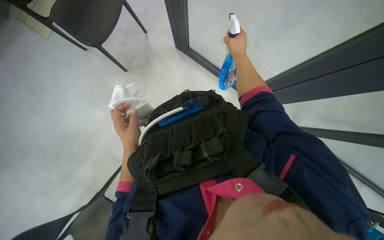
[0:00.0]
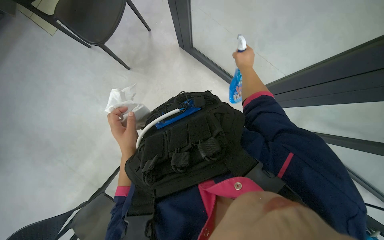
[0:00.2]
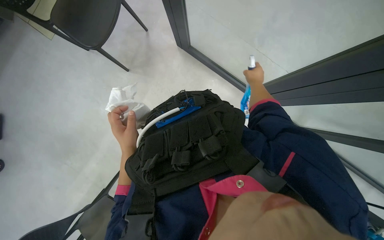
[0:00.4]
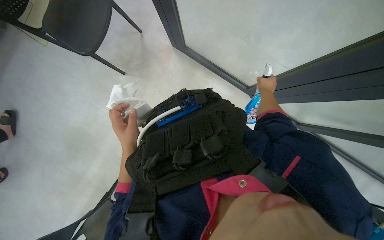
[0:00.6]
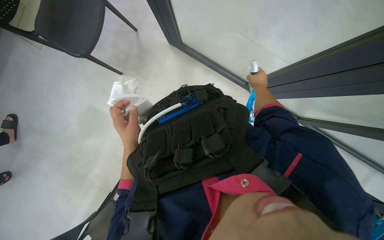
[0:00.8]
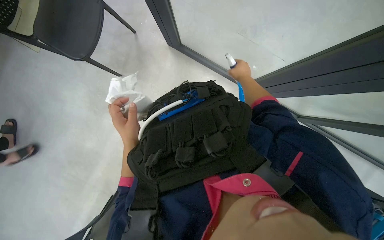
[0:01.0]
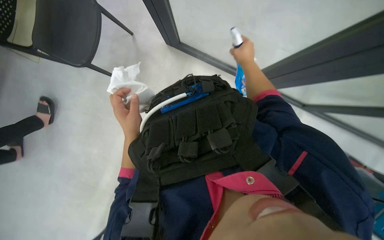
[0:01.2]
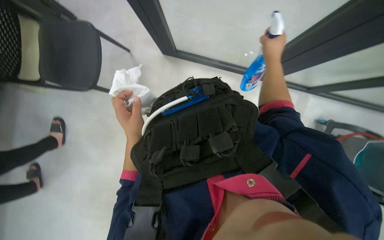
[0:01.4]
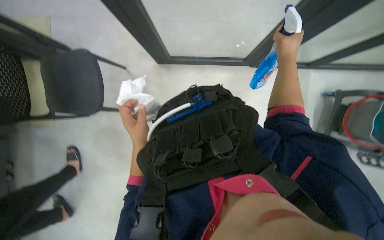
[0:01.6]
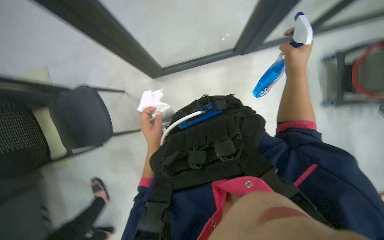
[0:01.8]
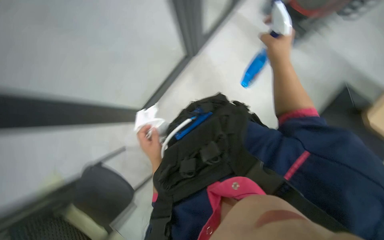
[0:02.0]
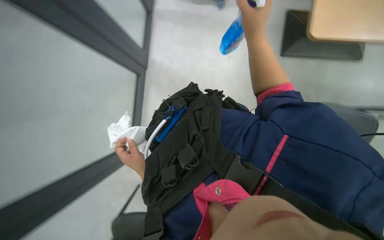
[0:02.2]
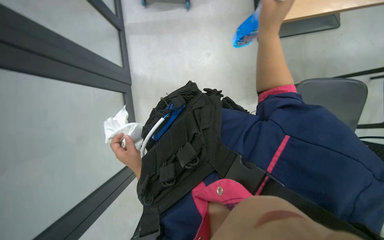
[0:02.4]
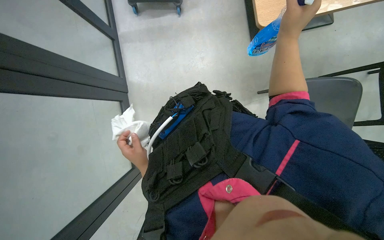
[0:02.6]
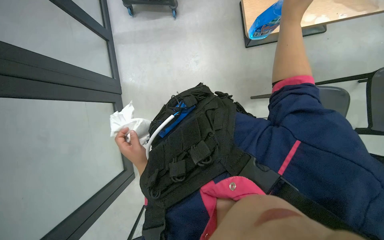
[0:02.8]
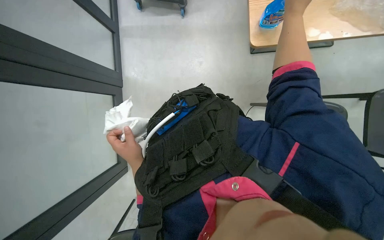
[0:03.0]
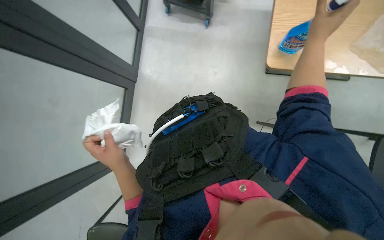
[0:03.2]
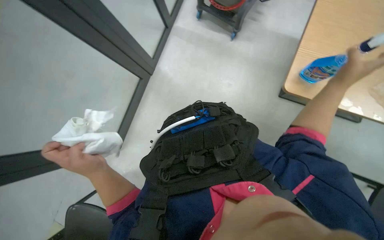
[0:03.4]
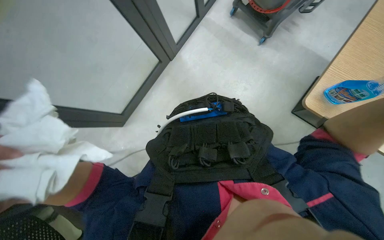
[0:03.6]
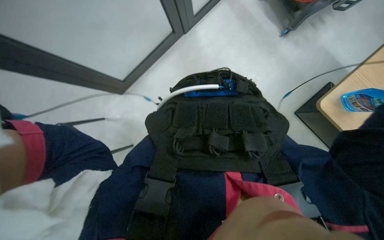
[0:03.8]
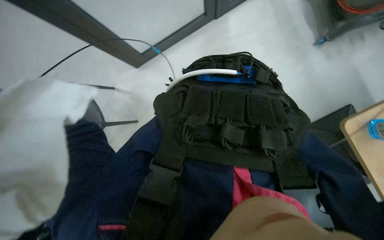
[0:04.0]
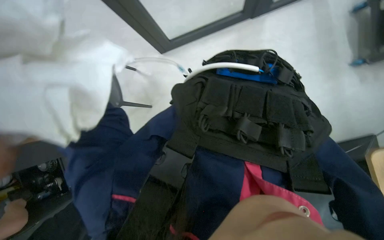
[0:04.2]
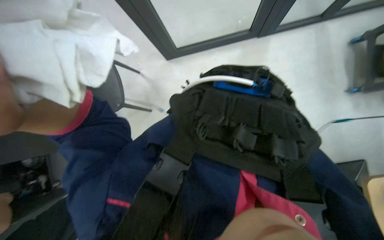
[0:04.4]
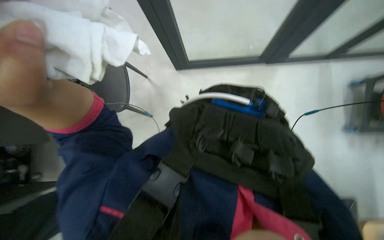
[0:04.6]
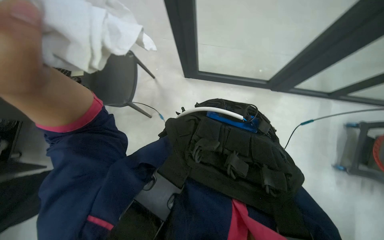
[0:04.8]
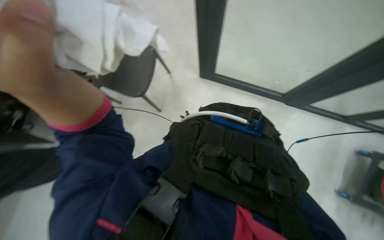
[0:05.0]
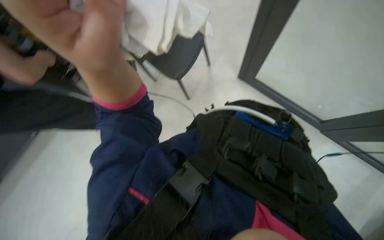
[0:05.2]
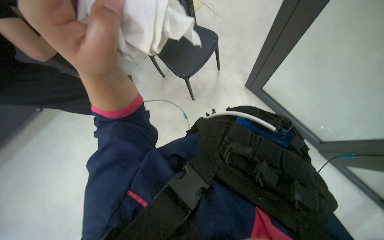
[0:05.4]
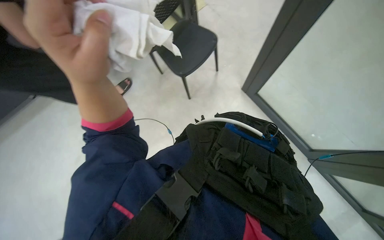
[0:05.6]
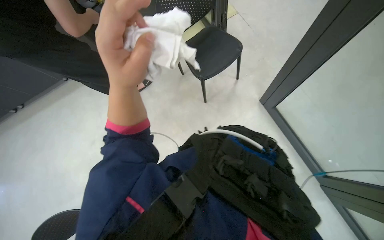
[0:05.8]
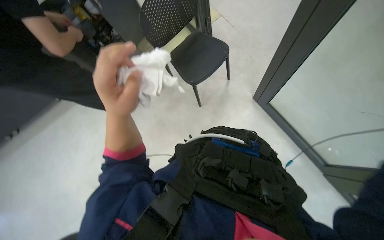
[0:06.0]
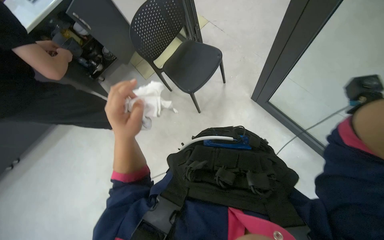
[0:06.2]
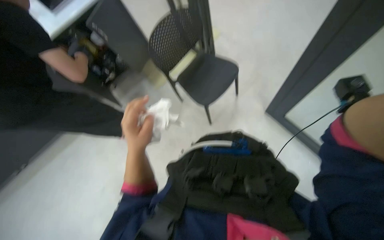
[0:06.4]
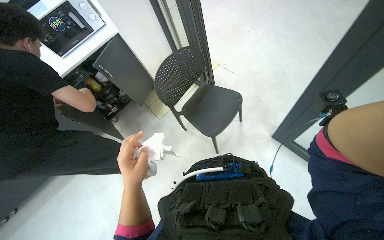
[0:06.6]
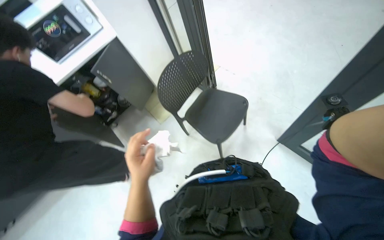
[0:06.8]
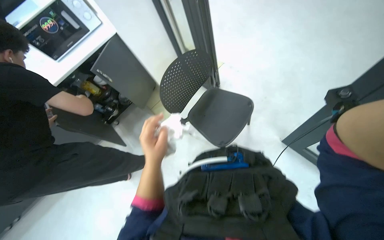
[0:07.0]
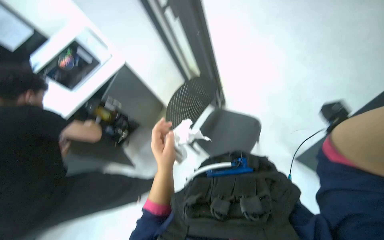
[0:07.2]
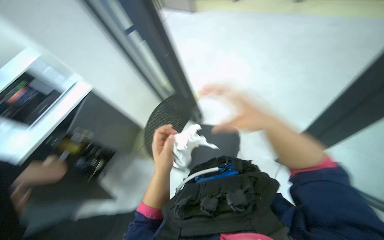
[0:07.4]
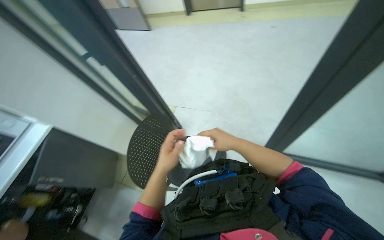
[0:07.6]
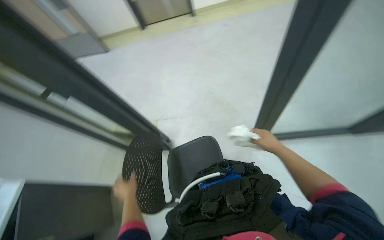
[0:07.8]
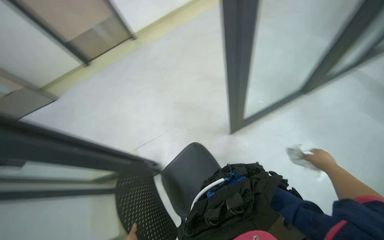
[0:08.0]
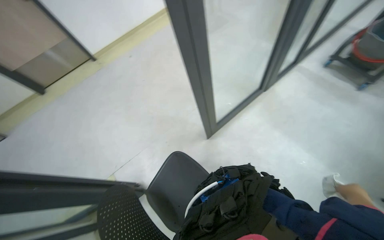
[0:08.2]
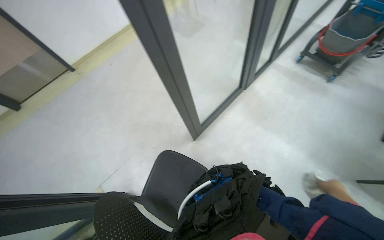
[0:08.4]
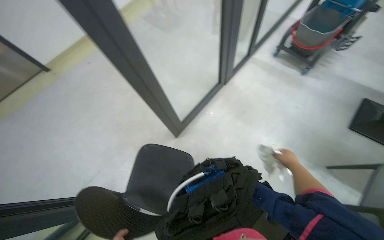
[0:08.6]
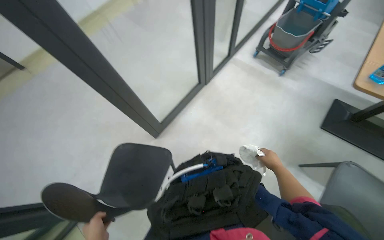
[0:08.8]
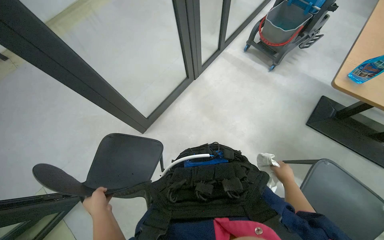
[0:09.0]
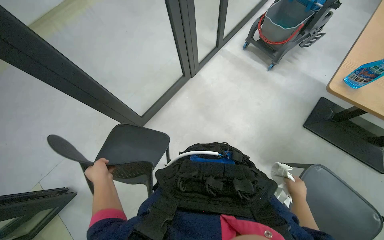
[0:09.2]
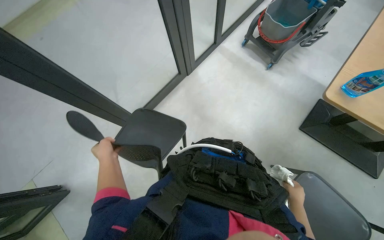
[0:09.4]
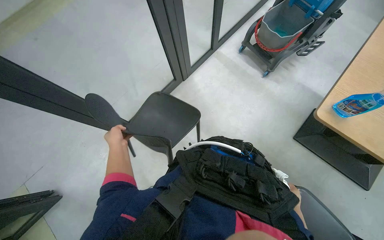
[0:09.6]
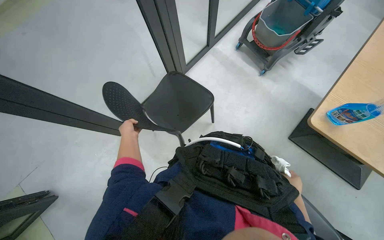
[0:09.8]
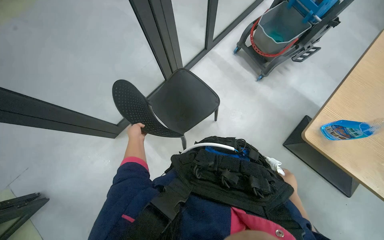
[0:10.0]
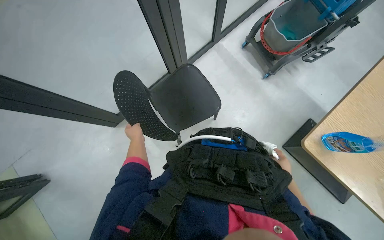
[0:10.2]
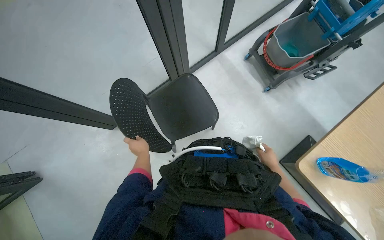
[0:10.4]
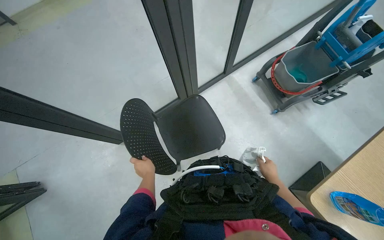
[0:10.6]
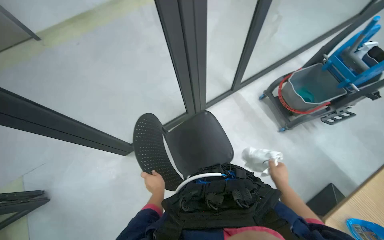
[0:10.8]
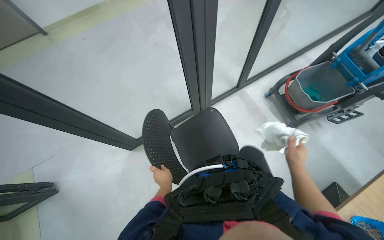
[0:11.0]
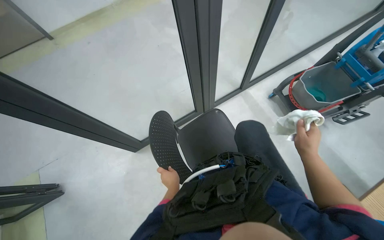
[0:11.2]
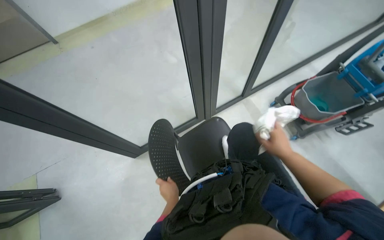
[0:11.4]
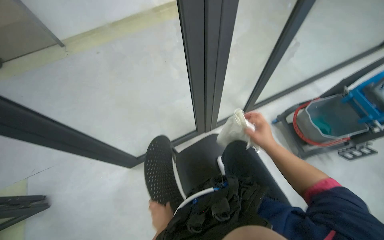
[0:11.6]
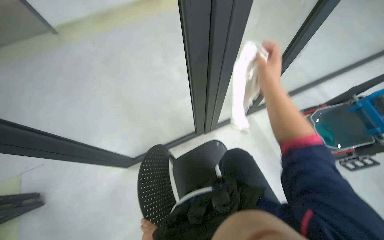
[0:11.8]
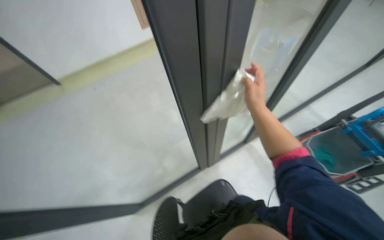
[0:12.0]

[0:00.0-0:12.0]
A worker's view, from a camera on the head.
Job: cleaning windows.
The whole recording: Cleaning glass partition. The worker wrings a cloth, then uses it and a spray bottle to clean the glass partition and nearby chairs.
0.0 to 1.6 s: The right hand is displaced to the right by roughly 10 cm, and travels farther from the camera and back again, approximately 15 cm each way.
1.6 to 3.0 s: The scene turns approximately 55 degrees counterclockwise in the picture.
3.0 to 4.4 s: Everything in view rotates approximately 65 degrees clockwise.
4.4 to 6.0 s: The view tilts approximately 25 degrees upward.
6.0 to 7.6 s: The head rotates about 30 degrees to the right. The wearer looks about 30 degrees further upward.
7.6 to 9.0 s: The wearer's head swings about 75 degrees to the right.
9.0 to 10.4 s: The wearer moves roughly 50 cm.
10.4 to 12.0 s: The right hand travels up the picture by about 70 cm.

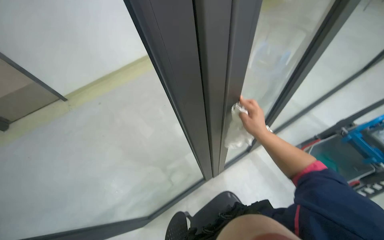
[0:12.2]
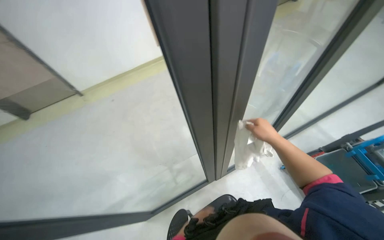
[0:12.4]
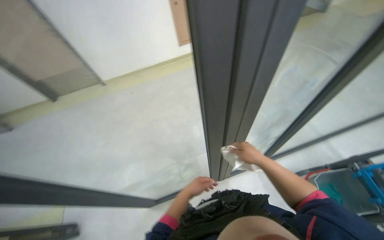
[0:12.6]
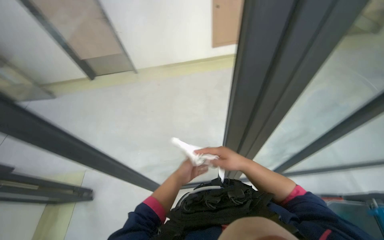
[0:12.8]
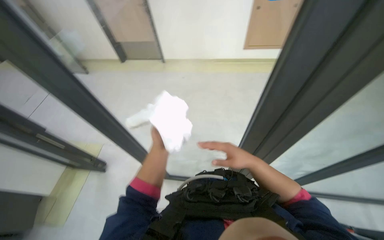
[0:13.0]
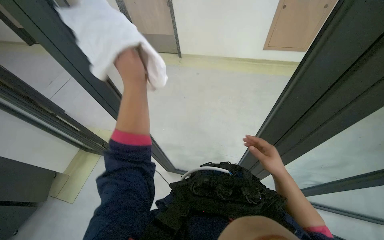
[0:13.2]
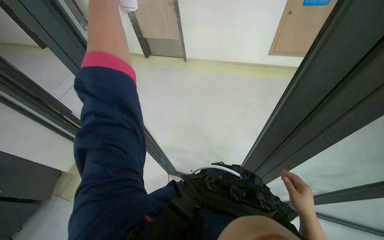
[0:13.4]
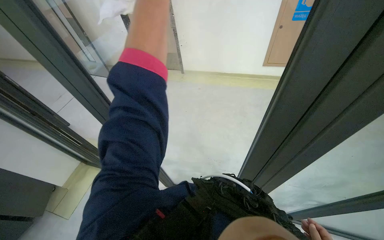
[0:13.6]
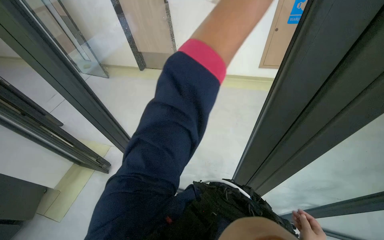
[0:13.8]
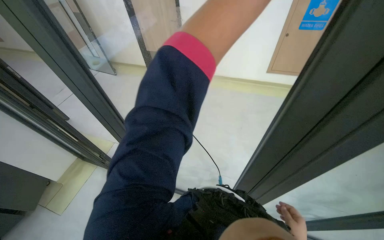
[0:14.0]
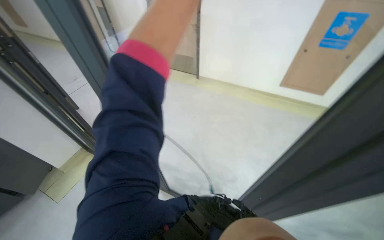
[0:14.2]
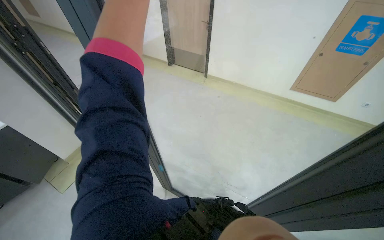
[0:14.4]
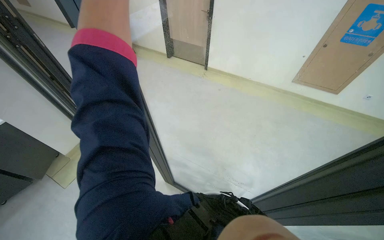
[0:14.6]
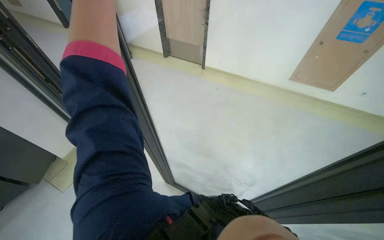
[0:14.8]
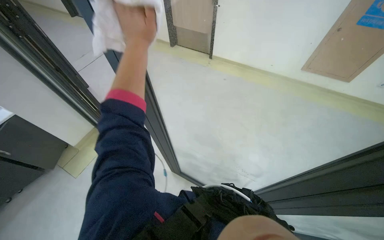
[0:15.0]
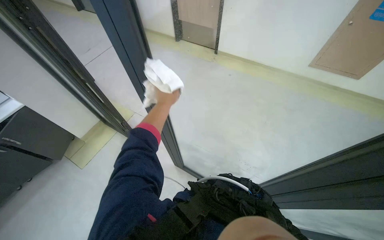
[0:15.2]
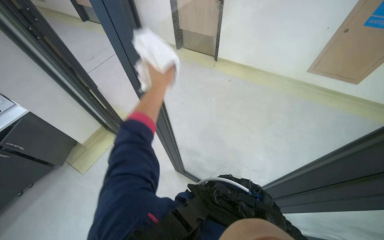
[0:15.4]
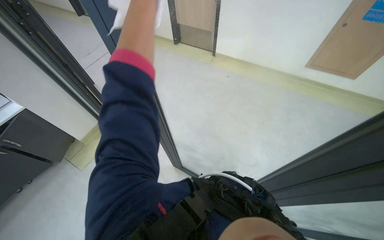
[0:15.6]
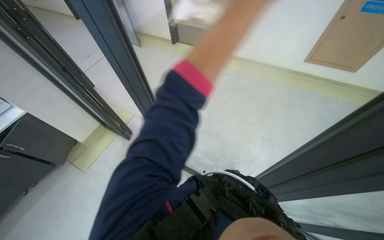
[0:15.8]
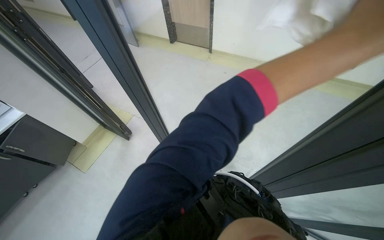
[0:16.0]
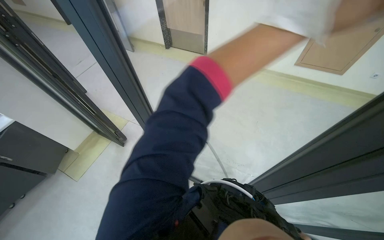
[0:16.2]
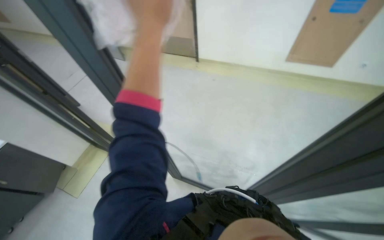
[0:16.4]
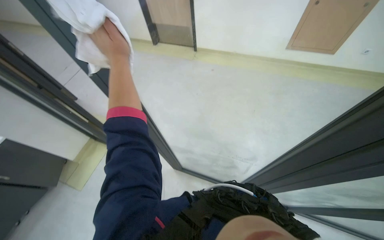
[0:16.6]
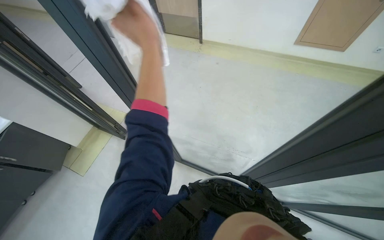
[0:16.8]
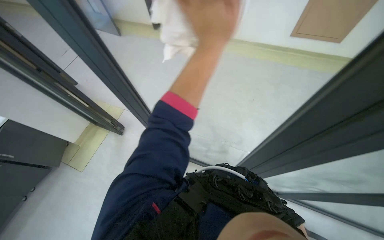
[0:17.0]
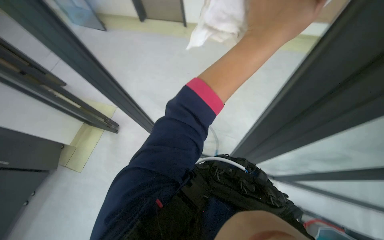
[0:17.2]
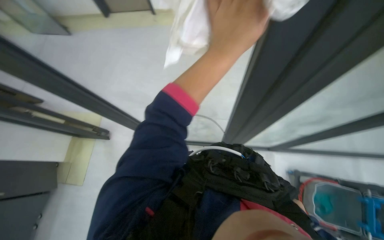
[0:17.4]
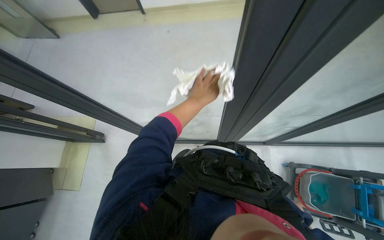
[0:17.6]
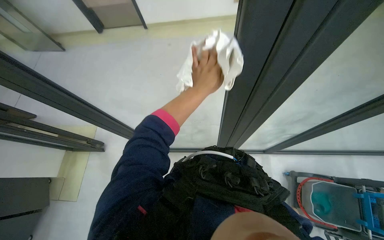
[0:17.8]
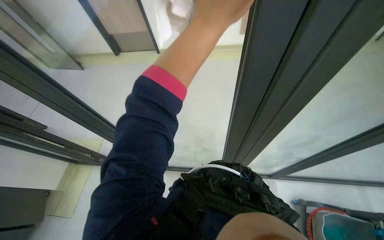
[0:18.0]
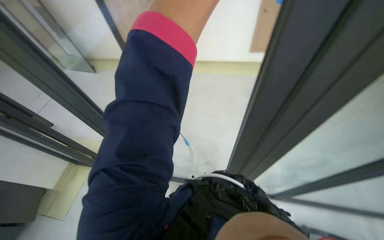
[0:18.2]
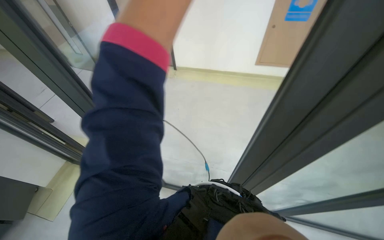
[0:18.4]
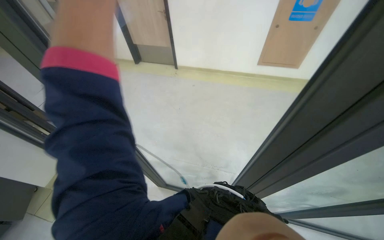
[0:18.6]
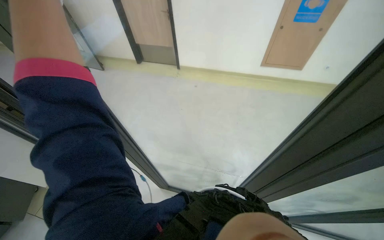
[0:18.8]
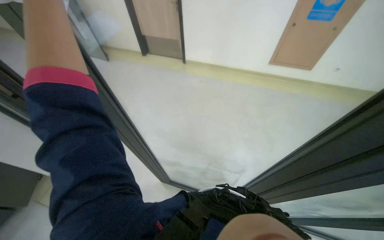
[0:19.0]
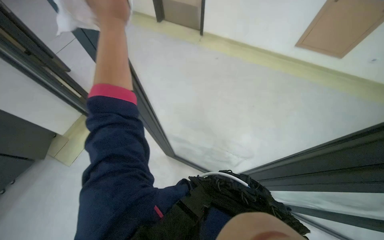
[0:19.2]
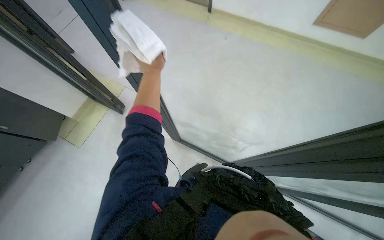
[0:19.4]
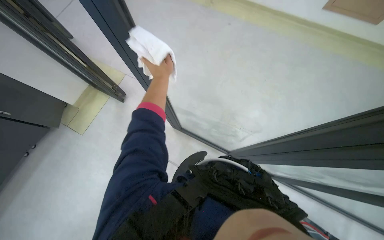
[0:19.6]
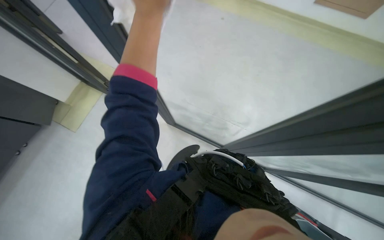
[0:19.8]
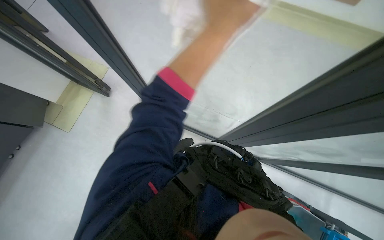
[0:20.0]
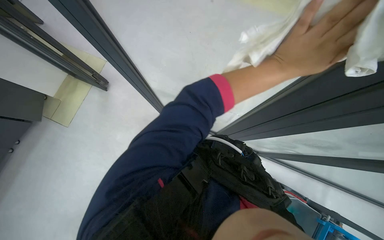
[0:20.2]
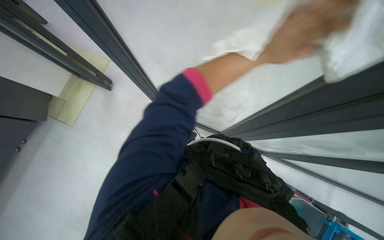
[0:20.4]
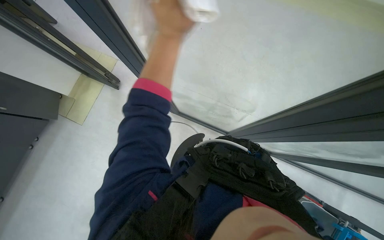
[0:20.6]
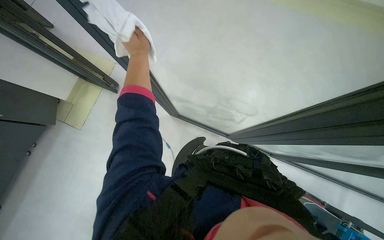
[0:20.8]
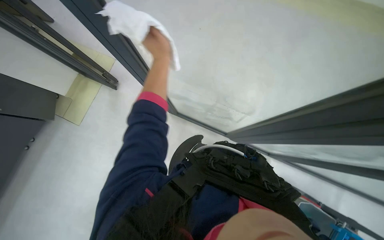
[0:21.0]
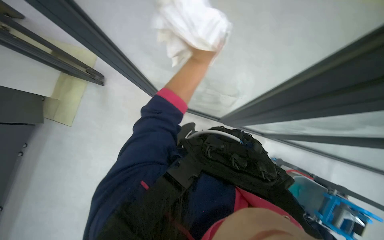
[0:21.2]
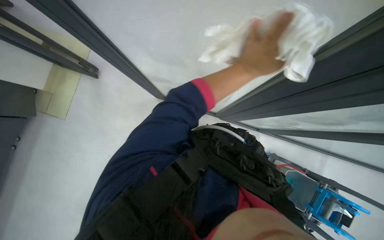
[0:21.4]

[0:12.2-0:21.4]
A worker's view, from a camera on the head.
Job: cleaning windows.
The whole recording: Cleaning glass partition. The worker wrings a cloth, then uses it and a spray bottle to clean the glass partition and nearby chairs.
12.2 to 13.8 s: The head turns to the left by some 45 degrees.
18.4 to 19.8 s: The view tilts about 20 degrees downward.
